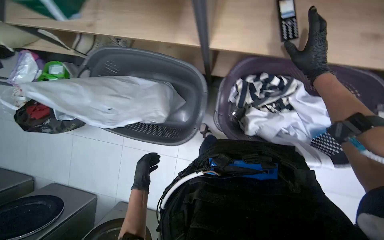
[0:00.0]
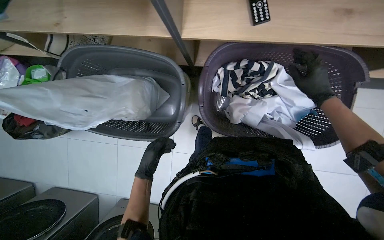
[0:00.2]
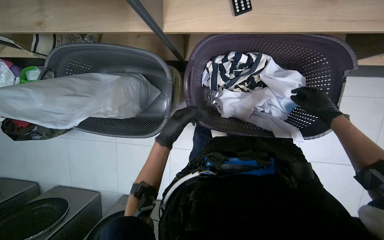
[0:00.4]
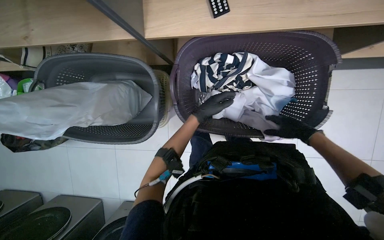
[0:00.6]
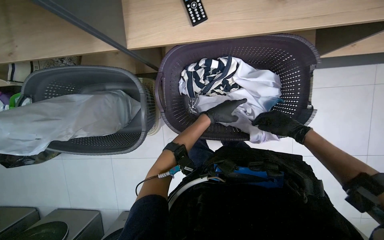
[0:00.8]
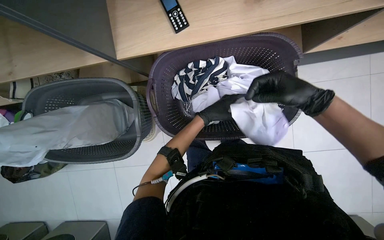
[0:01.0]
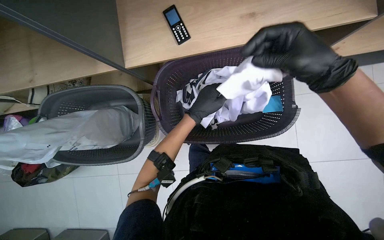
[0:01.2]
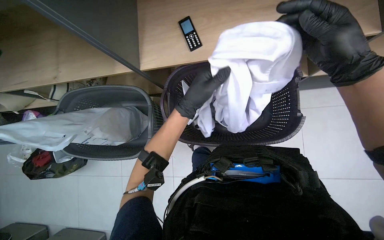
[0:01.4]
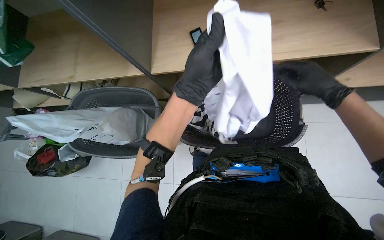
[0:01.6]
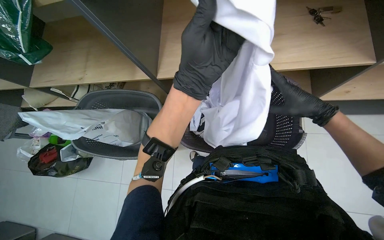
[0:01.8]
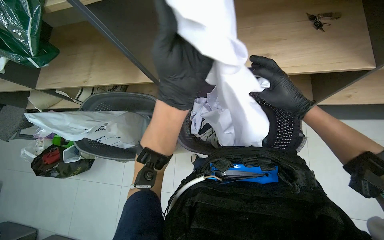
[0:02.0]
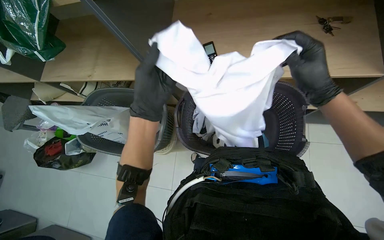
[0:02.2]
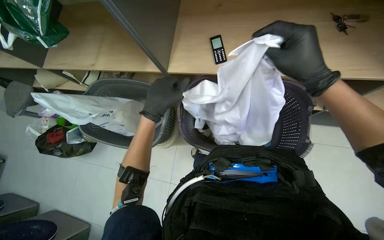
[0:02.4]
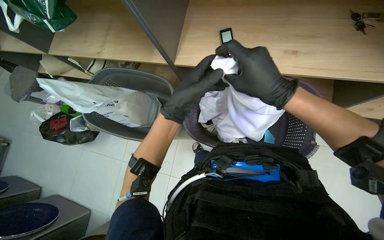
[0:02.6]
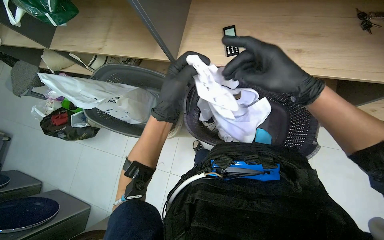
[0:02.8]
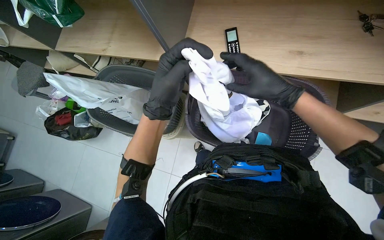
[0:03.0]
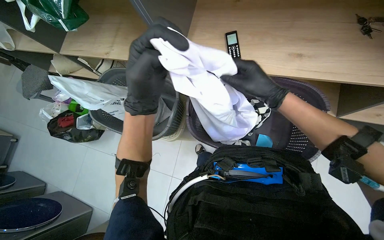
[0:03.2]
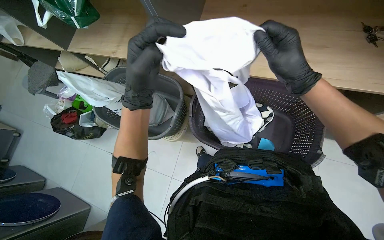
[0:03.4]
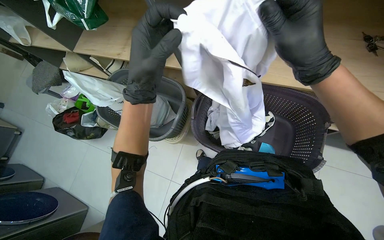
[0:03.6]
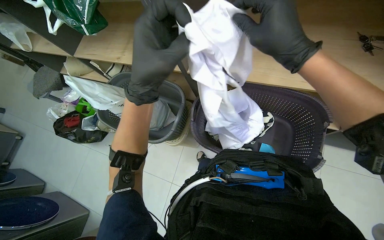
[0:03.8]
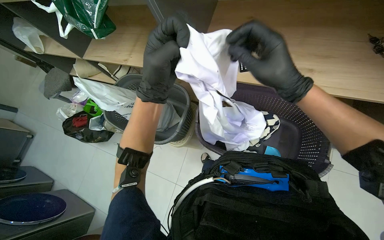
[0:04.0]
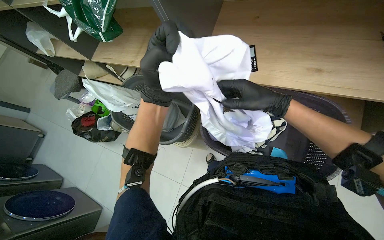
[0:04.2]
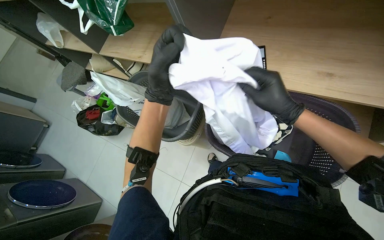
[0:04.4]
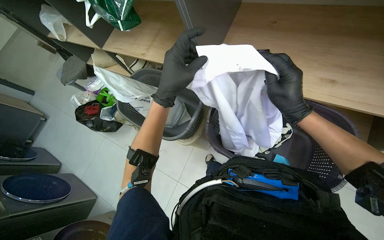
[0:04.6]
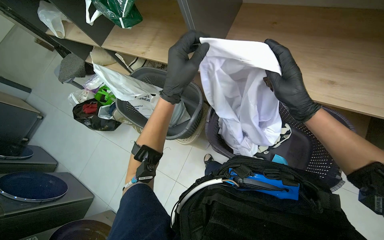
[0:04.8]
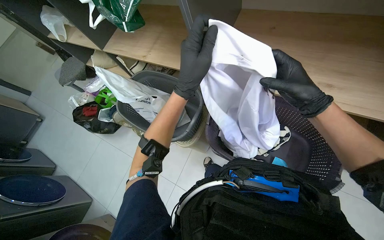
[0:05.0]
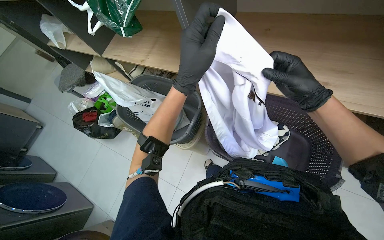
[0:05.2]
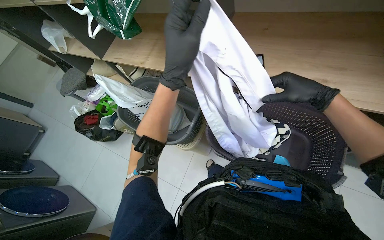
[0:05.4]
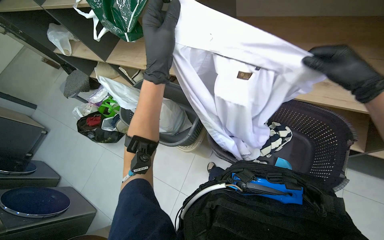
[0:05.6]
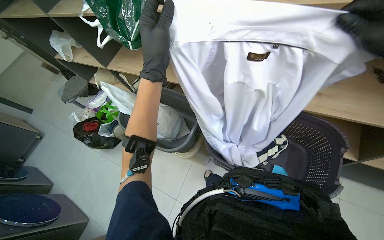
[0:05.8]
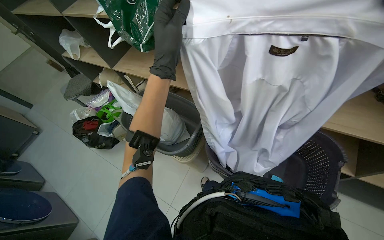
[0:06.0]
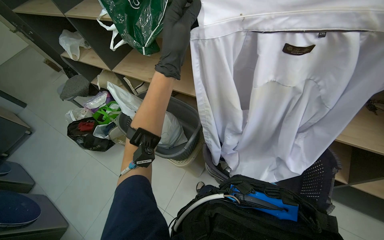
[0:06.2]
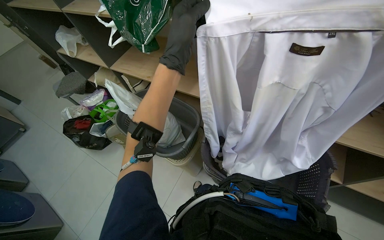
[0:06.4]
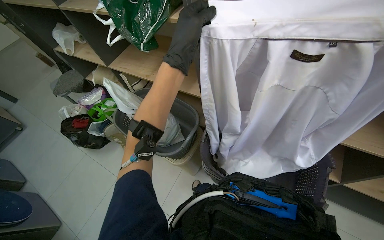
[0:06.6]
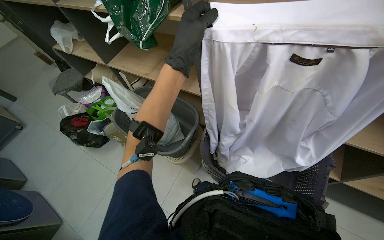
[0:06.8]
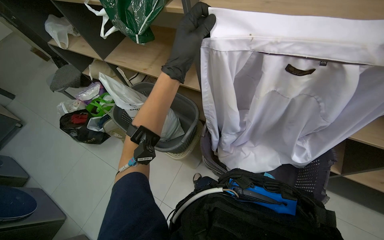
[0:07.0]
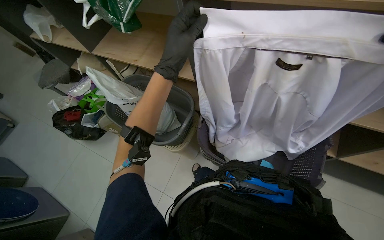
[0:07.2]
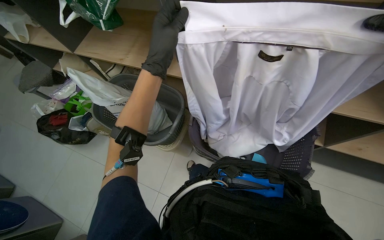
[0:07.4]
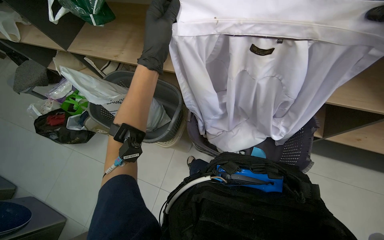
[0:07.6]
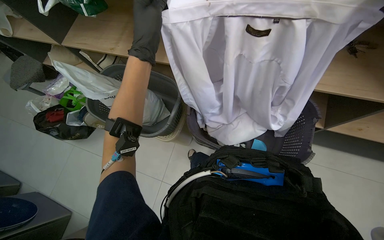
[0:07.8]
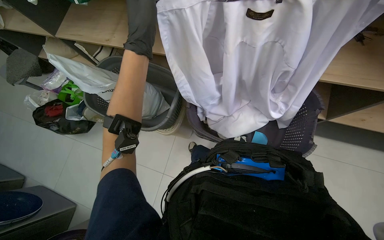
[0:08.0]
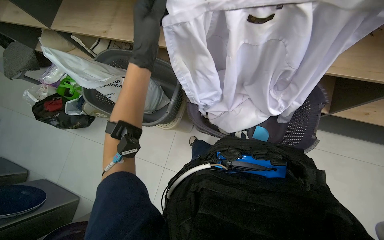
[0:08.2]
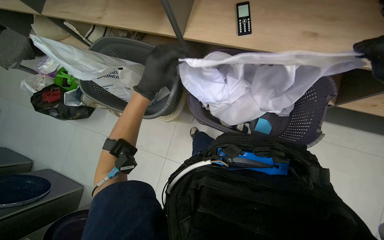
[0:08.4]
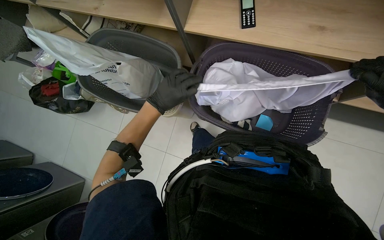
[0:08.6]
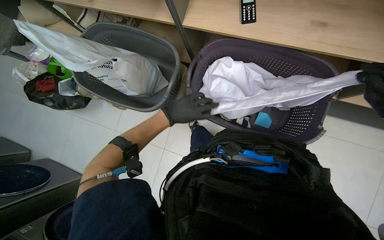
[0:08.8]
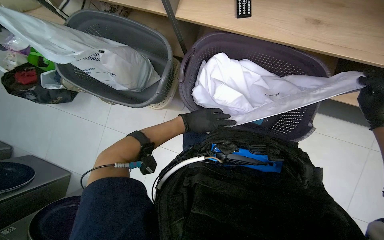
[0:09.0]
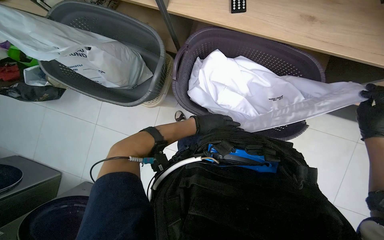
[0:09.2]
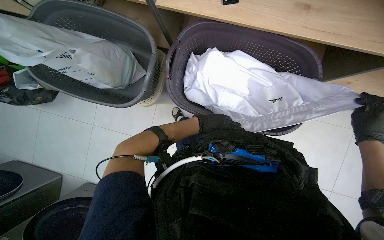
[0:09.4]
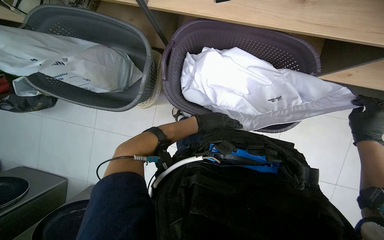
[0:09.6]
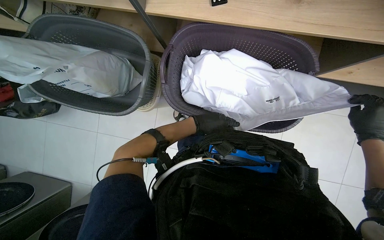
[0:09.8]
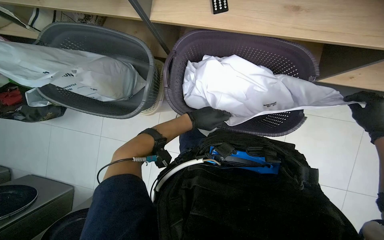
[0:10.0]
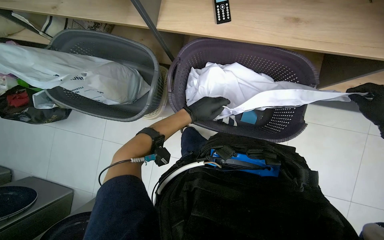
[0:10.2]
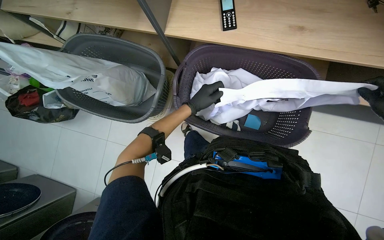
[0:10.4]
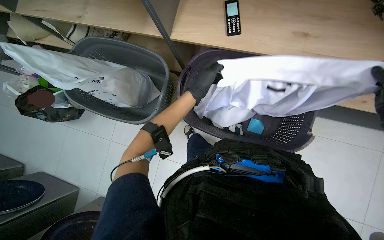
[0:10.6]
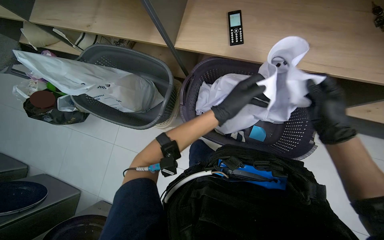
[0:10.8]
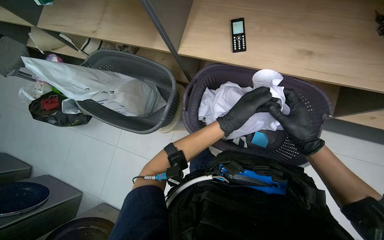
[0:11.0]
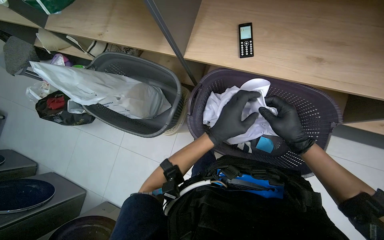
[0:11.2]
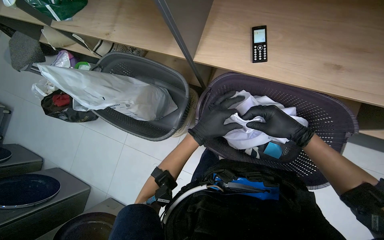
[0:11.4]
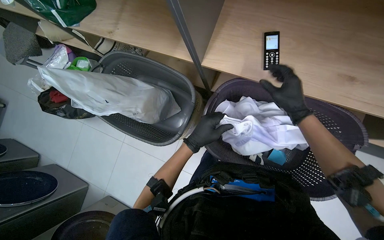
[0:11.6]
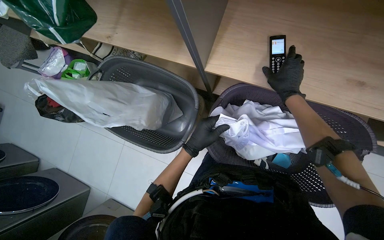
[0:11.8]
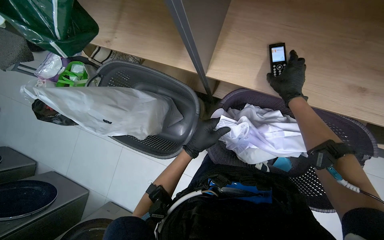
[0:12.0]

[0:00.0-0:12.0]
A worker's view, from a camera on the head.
Job: managing laundry.
The whole recording: Folding laundry. The worker picks up a white shirt from a basket, inspects it, and folds it.
0:00.0 to 0:01.6: The left hand heads to the right, nearer to the camera and up the picture, covering roughly 60 cm.
0:01.6 to 0:03.0: The left hand is displaced to the left by some 10 cm, and moves about 5 cm farther from the camera and comes back; the right hand travels to the left by some 20 cm.
0:03.0 to 0:04.4: The right hand reaches approximately 10 cm nearer to the camera, then returns.
0:07.6 to 0:09.0: The view tips downward by about 20 degrees. The left hand moves farther from the camera and down the picture, approximately 35 cm.
0:09.0 to 0:10.4: The left hand moves up the picture, some 10 cm.

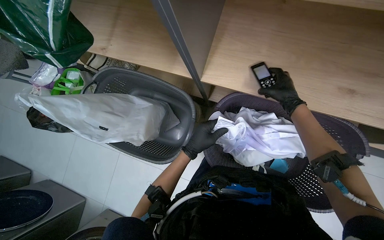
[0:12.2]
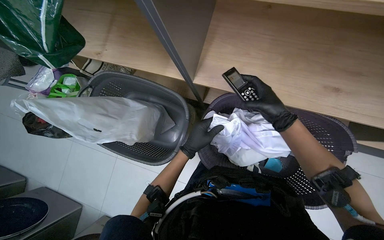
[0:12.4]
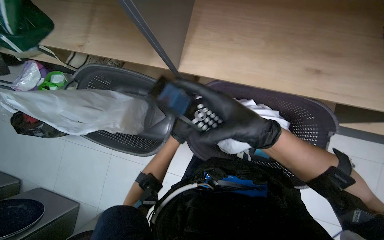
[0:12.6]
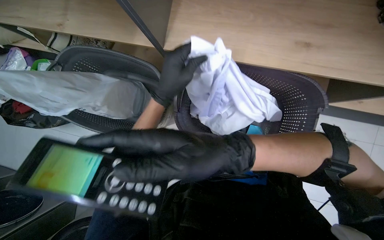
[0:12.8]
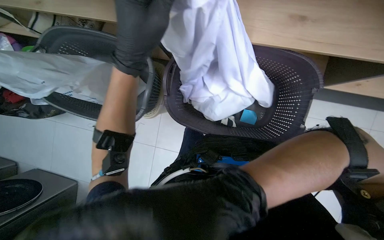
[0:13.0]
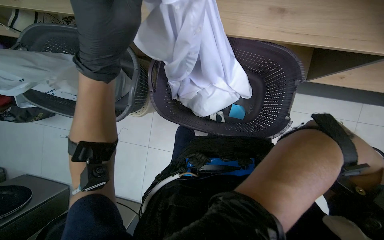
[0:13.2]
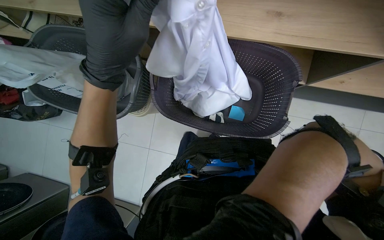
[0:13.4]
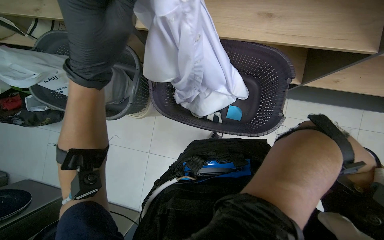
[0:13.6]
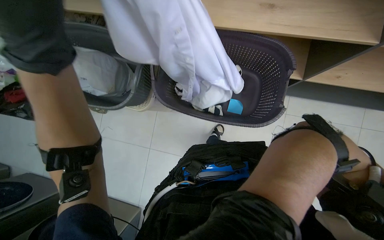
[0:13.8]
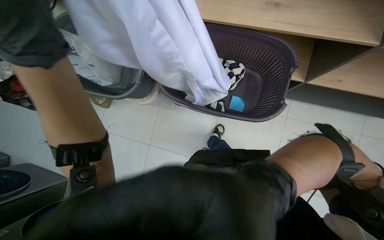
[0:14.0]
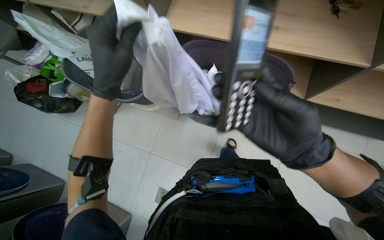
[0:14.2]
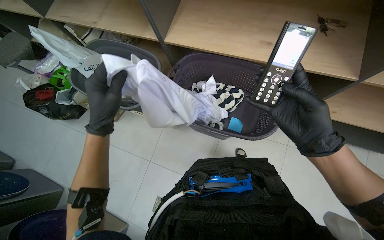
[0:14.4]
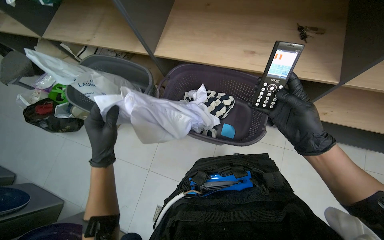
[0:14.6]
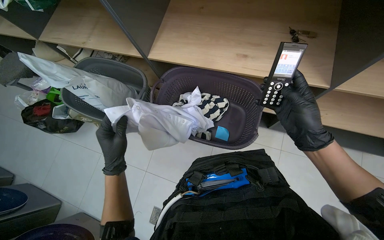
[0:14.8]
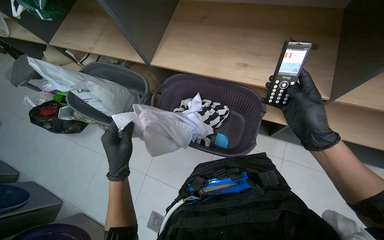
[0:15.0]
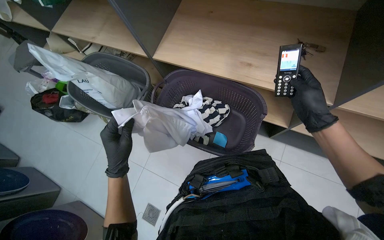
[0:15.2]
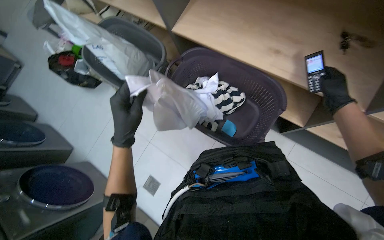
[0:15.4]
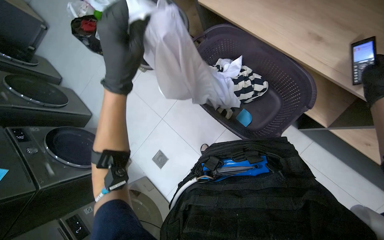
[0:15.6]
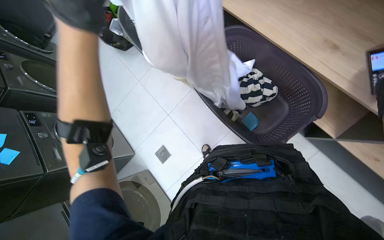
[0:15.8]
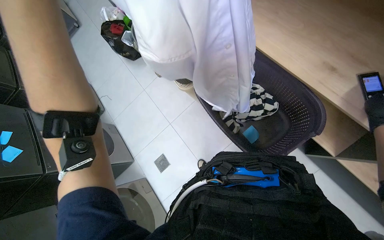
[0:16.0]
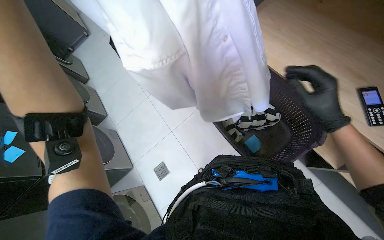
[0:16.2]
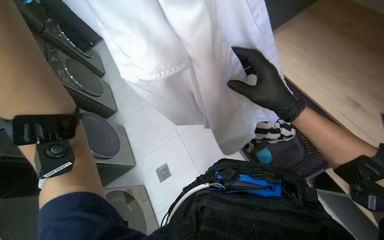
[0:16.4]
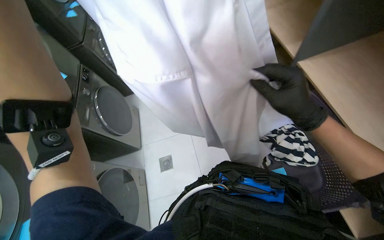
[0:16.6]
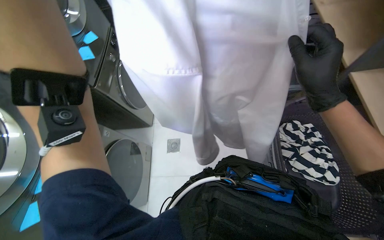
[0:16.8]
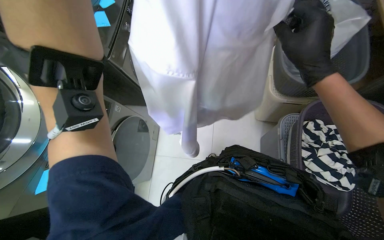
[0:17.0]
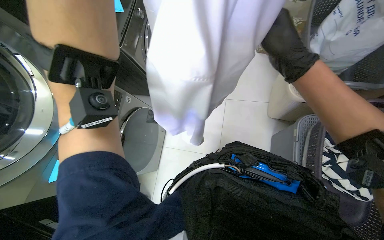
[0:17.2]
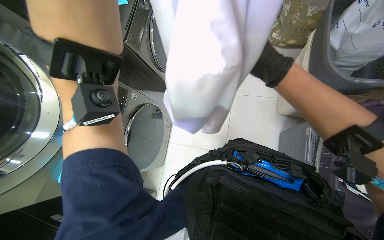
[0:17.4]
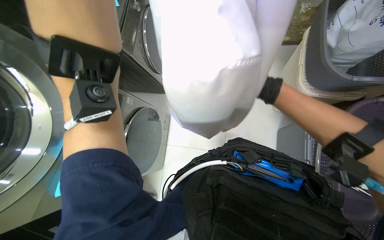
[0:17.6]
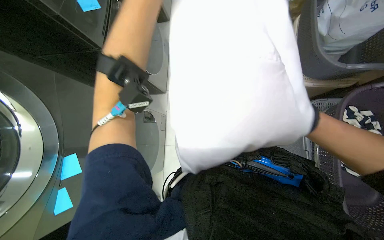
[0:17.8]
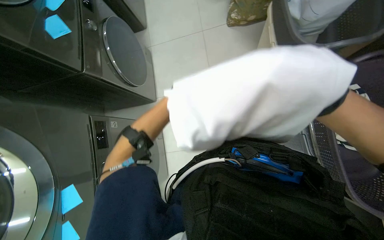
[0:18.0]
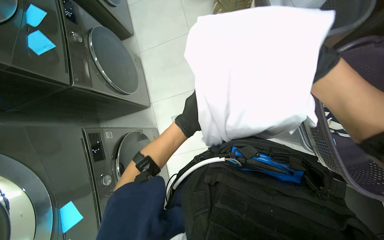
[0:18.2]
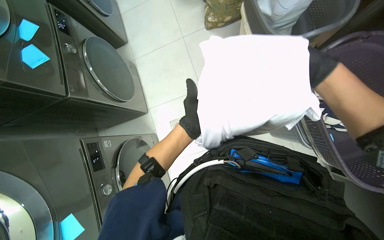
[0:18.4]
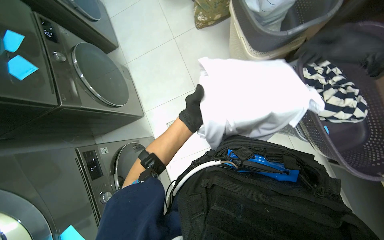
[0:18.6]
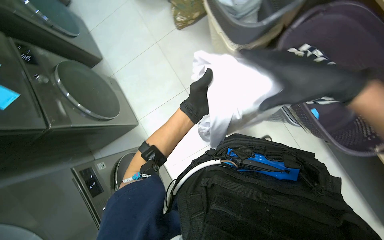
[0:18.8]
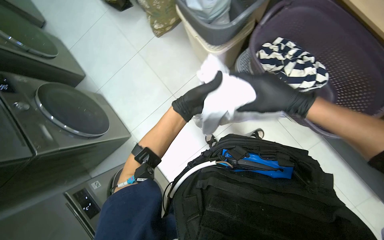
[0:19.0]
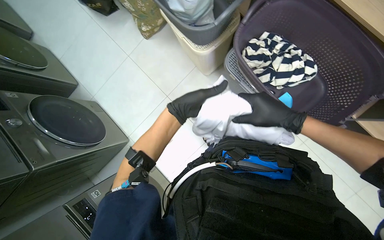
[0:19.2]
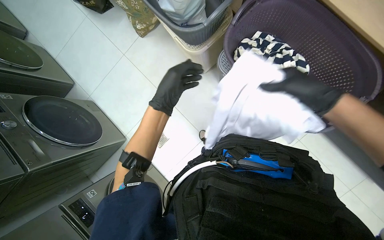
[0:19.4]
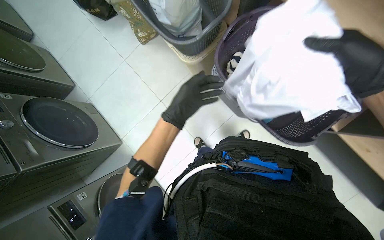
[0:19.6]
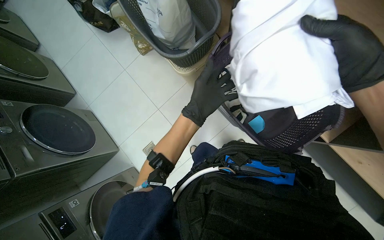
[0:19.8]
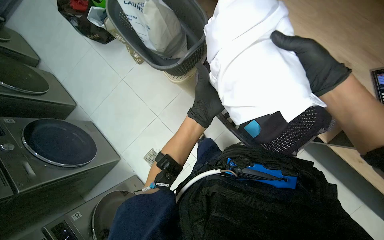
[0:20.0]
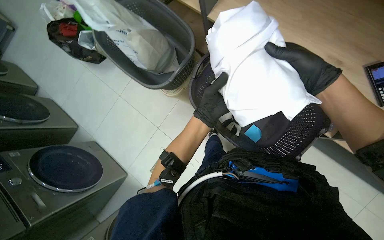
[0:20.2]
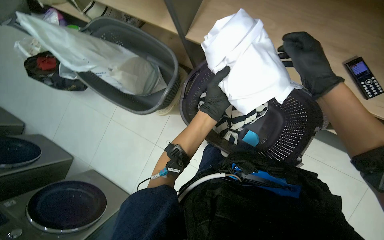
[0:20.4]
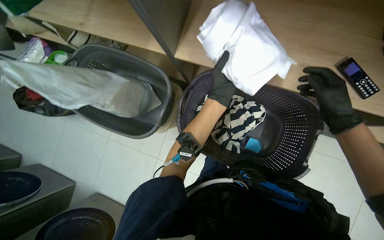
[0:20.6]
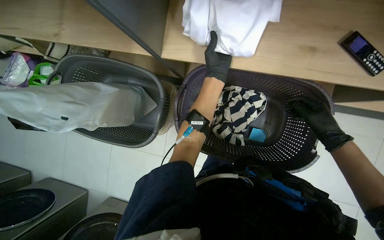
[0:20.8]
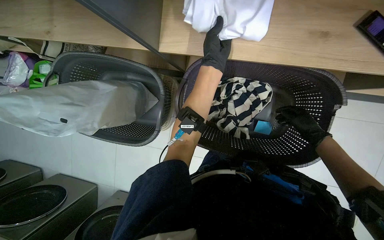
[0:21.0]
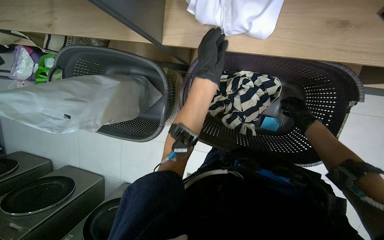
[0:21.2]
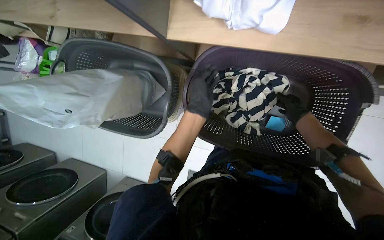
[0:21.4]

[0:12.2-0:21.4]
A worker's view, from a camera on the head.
Job: managing laundry.
The whole recording: Folding laundry. The worker picks up a white shirt from a basket, inspects it, and folds it.
0:13.8 to 0:15.2: The view tilts approximately 15 degrees upward.
0:15.2 to 0:16.8: The head rotates some 45 degrees to the left.
0:19.8 to 0:21.4: Everything in view rotates roughly 35 degrees counterclockwise.
